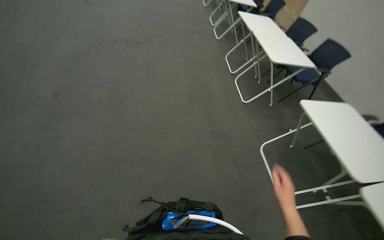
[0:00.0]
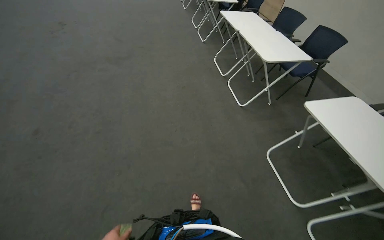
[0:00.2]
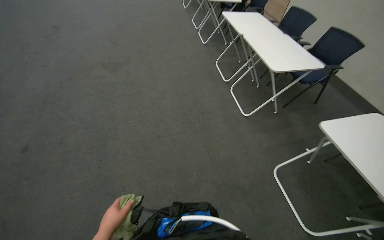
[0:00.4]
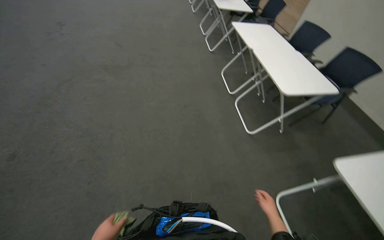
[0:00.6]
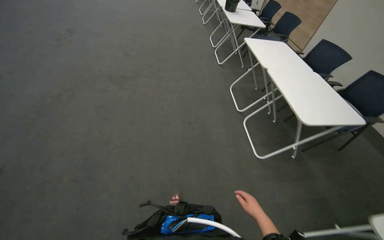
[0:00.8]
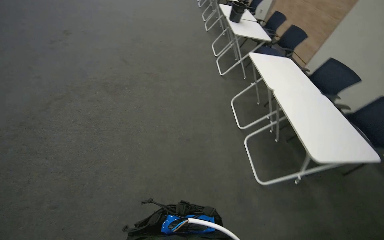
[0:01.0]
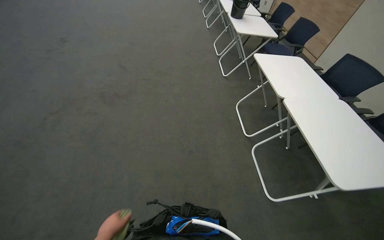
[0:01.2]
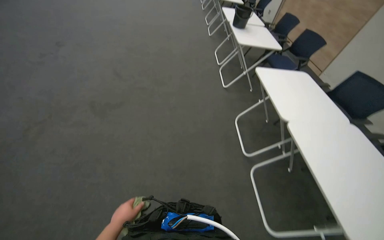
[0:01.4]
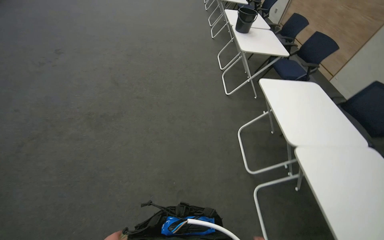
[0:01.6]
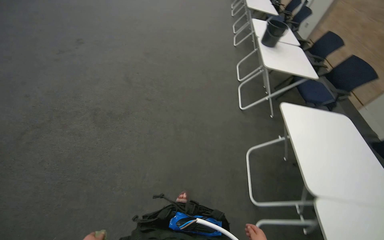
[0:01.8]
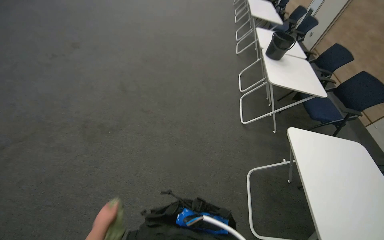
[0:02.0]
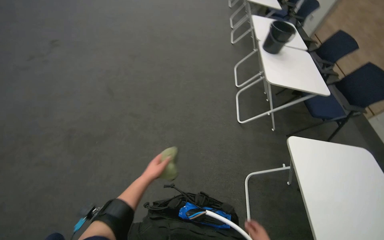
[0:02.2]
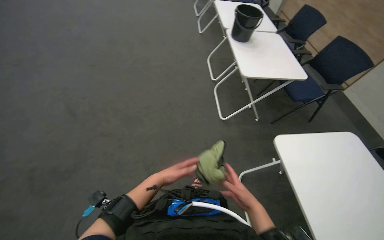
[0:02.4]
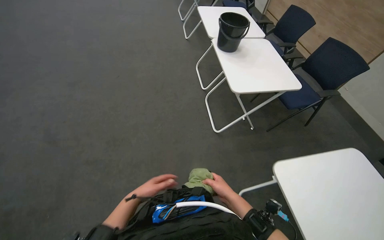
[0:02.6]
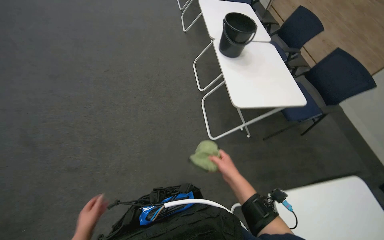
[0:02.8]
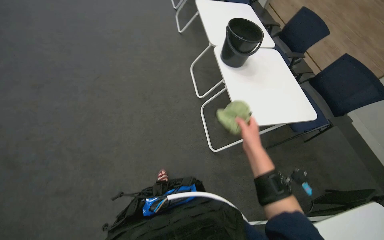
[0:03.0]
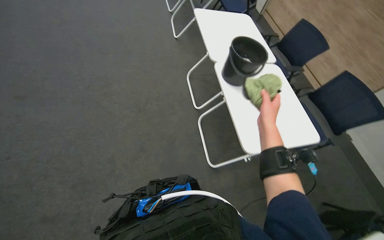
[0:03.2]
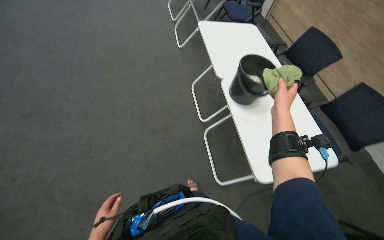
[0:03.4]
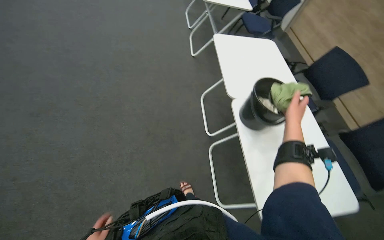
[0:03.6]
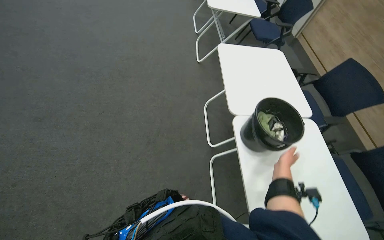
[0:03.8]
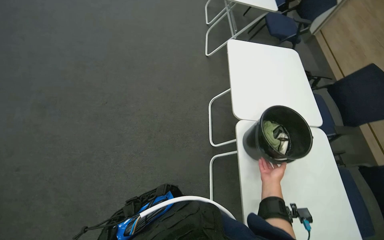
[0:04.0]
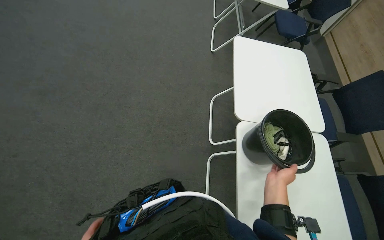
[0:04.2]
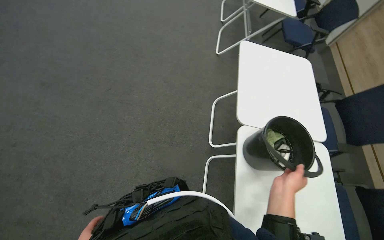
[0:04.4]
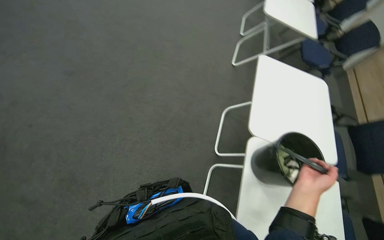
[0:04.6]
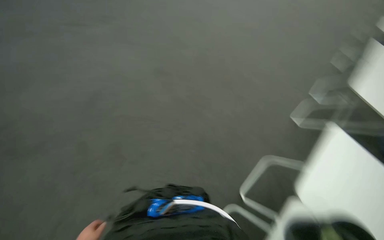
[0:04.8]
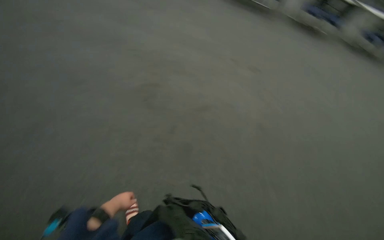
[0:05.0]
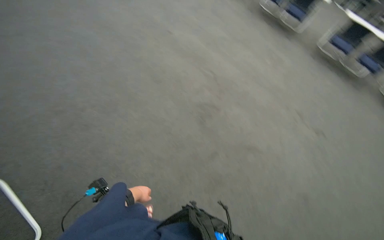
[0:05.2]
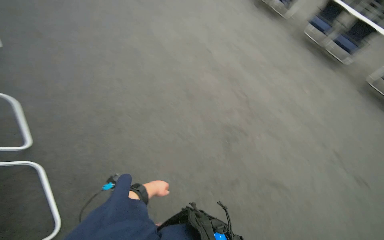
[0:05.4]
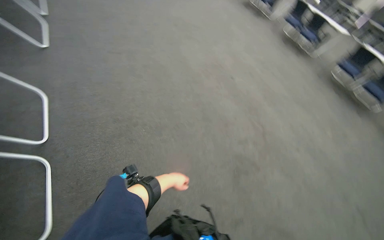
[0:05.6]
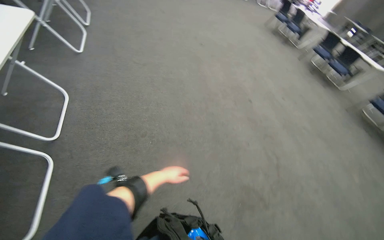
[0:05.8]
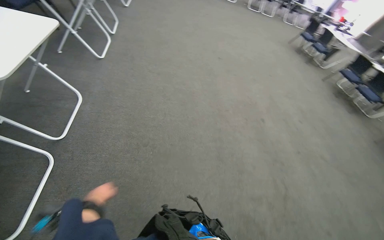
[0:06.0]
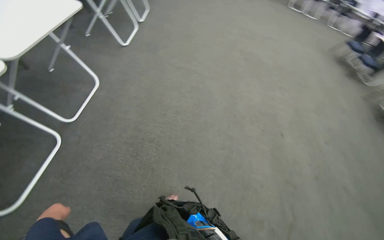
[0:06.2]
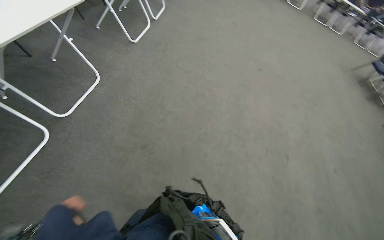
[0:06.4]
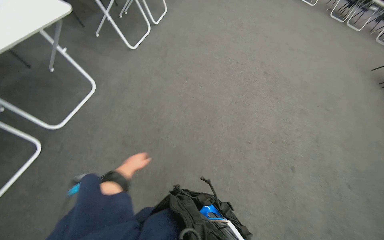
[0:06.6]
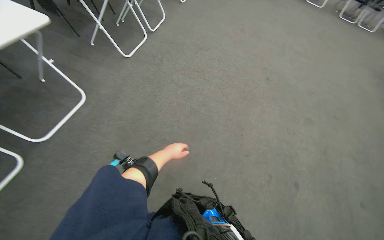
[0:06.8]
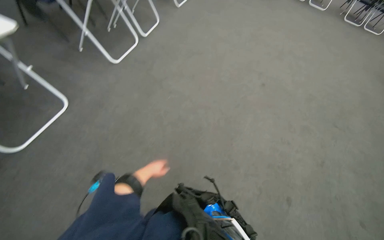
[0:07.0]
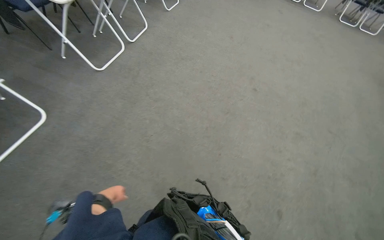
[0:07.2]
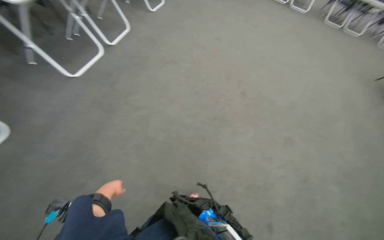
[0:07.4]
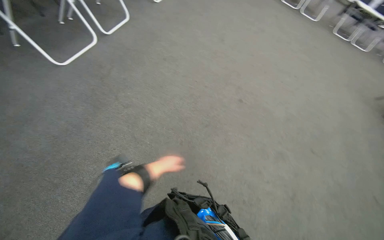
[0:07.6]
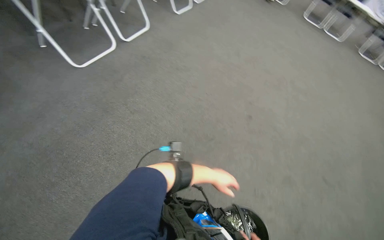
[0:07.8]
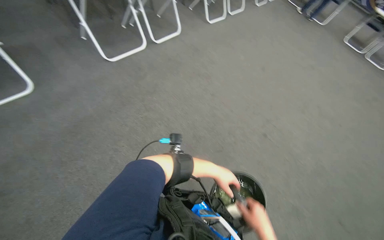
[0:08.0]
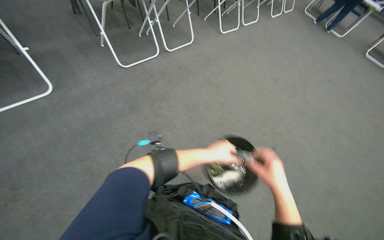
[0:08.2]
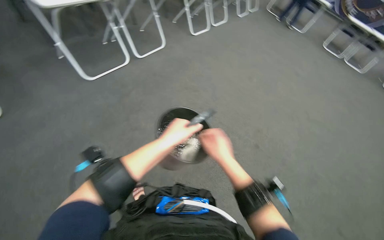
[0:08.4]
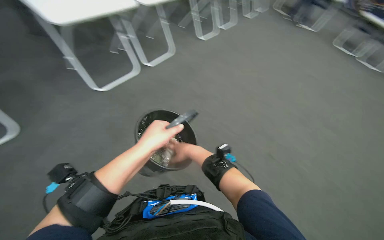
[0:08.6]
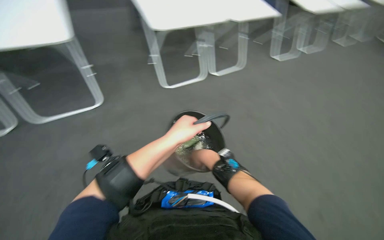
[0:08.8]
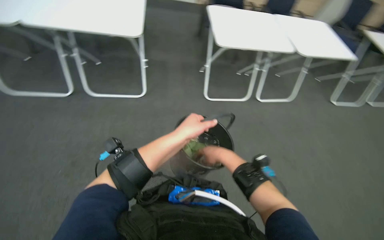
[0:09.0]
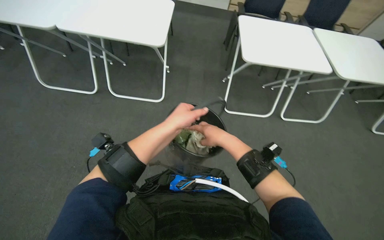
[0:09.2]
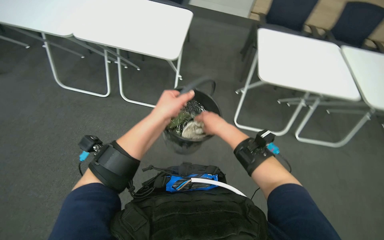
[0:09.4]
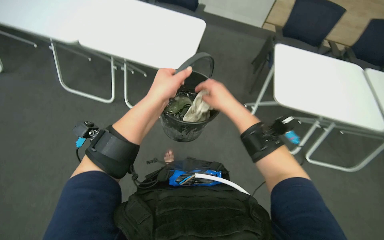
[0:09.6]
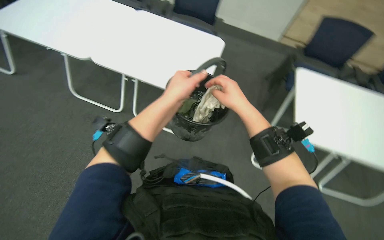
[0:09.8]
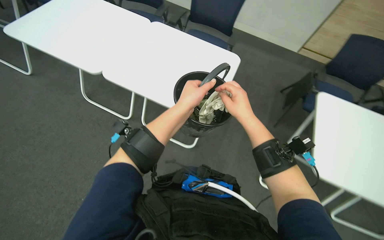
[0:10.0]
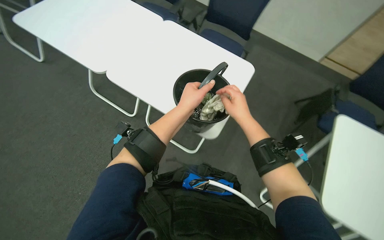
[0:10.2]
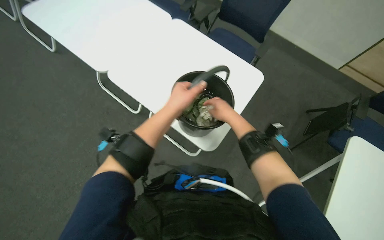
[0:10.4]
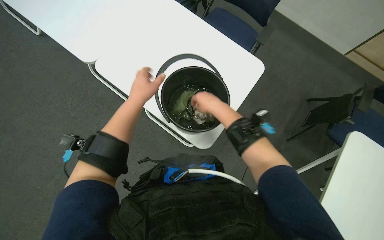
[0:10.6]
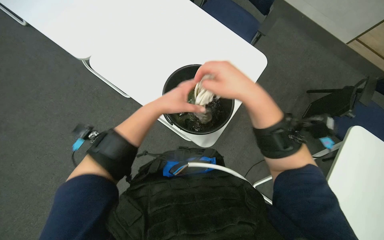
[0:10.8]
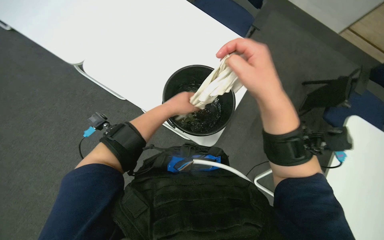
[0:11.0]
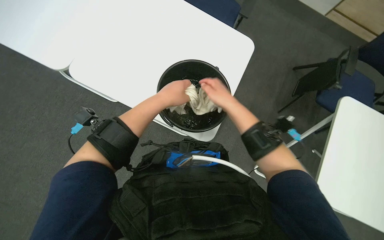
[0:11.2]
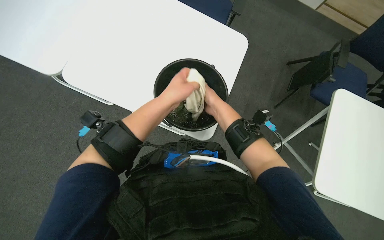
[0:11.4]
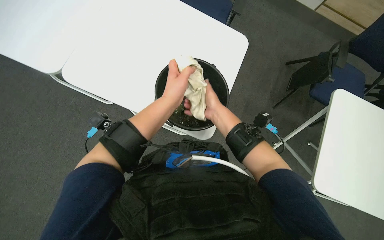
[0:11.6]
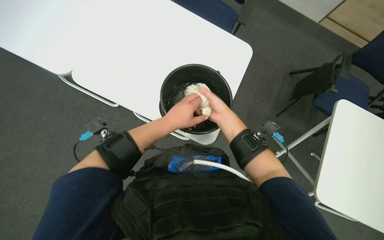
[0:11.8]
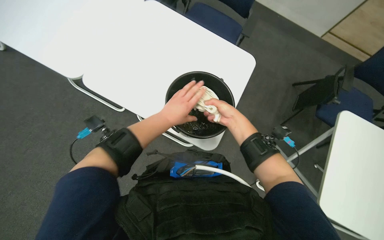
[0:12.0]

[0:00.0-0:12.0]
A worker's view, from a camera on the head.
Job: wiping surfaces.
The whole recording: Wiping conference room tables. The worker wipes conference room tables with a cloth, periodically soaking and wringing cloths in a bucket.
0:00.0 to 0:01.6: The wearer moves roughly 1.5 m.
0:01.6 to 0:03.0: The wearer moves about 1 m.
0:03.0 to 0:04.4: The camera is carried about 40 cm.
0:04.4 to 0:06.0: The camera travels about 40 cm. The head rotates approximately 145 degrees to the left. The view tips upward by roughly 55 degrees.
0:06.0 to 0:07.6: The camera travels some 1.5 m. The wearer looks approximately 25 degrees further to the left.
0:07.6 to 0:09.0: The head turns to the left by roughly 60 degrees. The view tips upward by some 15 degrees.
0:09.0 to 0:10.4: The wearer looks roughly 40 degrees further to the left. The right hand travels up the picture by about 35 cm. Meanwhile the left hand goes about 20 cm up the picture.
0:10.4 to 0:12.0: The right hand goes nearer to the camera and returns, roughly 15 cm each way.

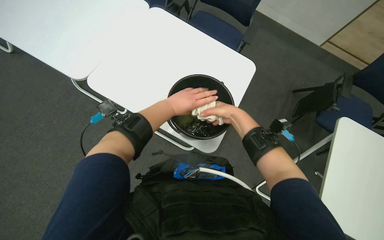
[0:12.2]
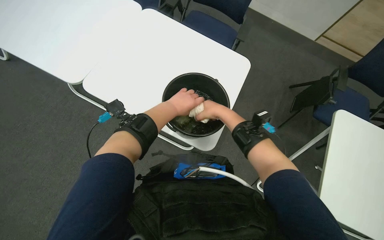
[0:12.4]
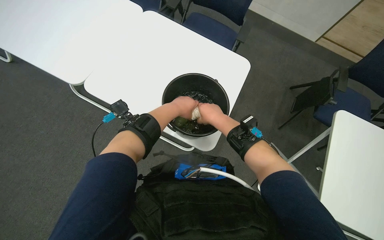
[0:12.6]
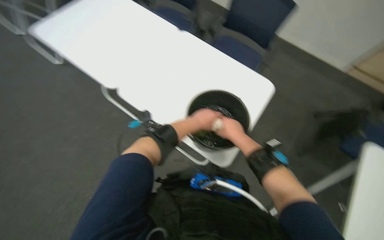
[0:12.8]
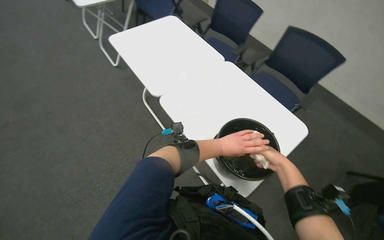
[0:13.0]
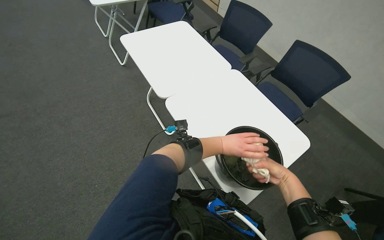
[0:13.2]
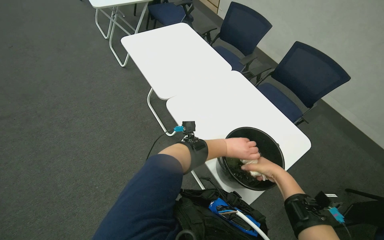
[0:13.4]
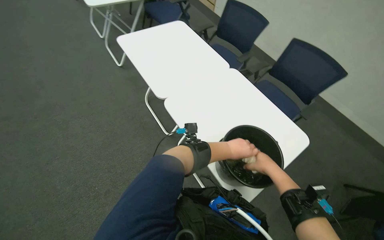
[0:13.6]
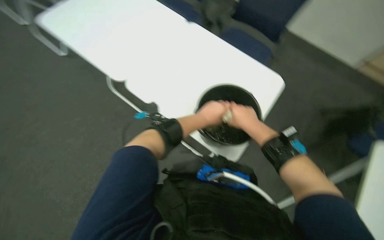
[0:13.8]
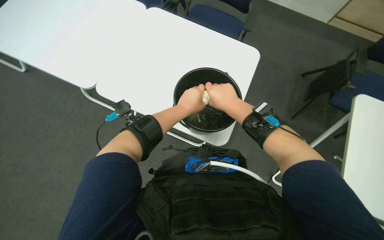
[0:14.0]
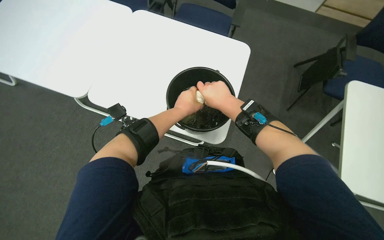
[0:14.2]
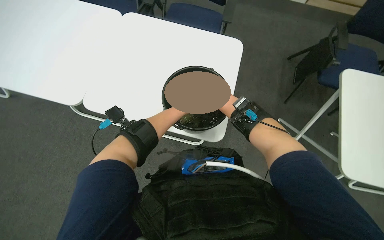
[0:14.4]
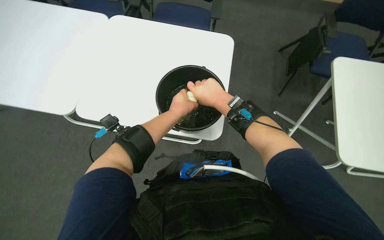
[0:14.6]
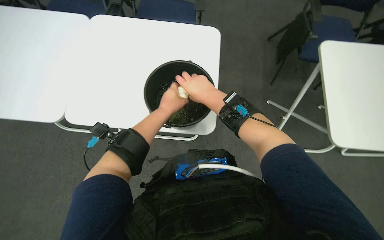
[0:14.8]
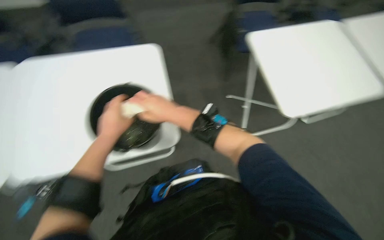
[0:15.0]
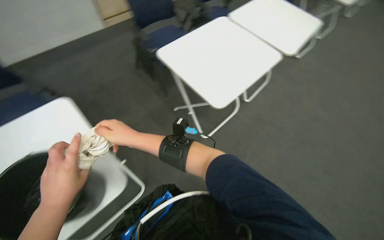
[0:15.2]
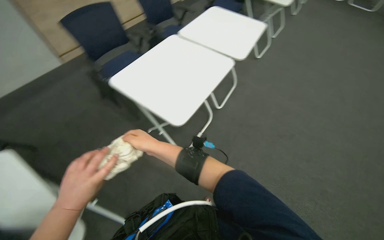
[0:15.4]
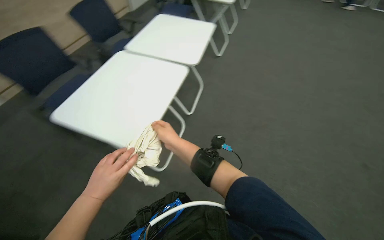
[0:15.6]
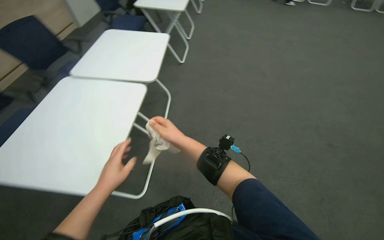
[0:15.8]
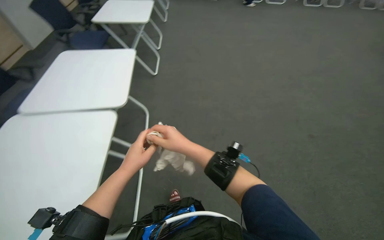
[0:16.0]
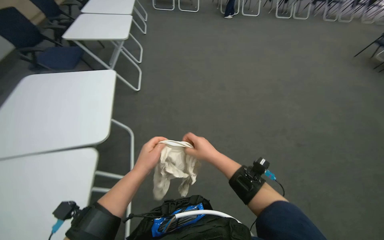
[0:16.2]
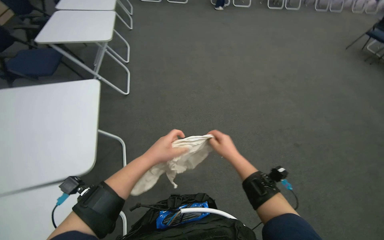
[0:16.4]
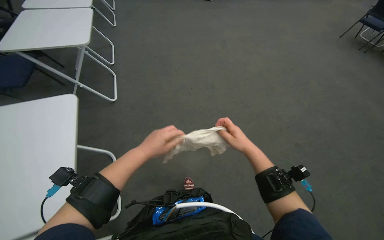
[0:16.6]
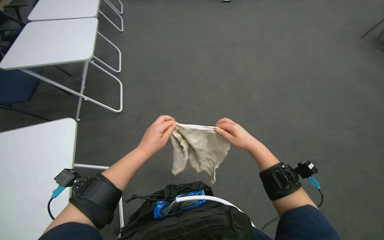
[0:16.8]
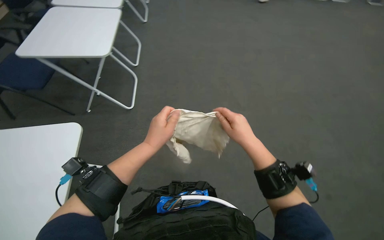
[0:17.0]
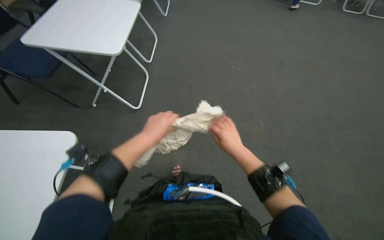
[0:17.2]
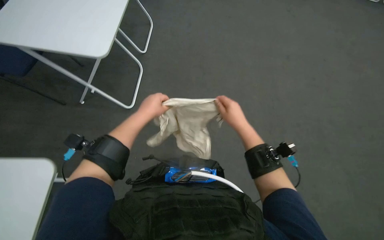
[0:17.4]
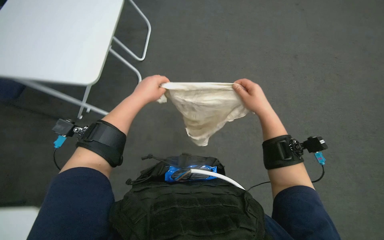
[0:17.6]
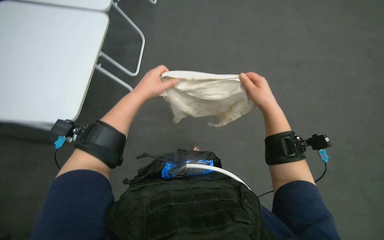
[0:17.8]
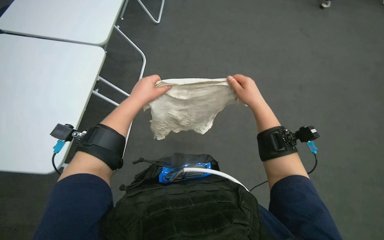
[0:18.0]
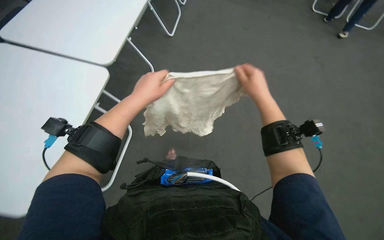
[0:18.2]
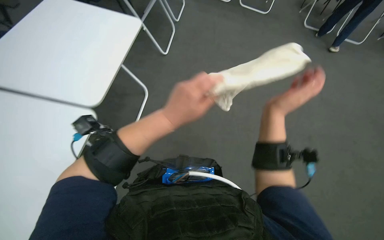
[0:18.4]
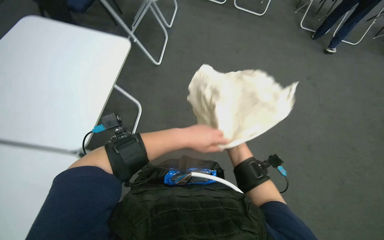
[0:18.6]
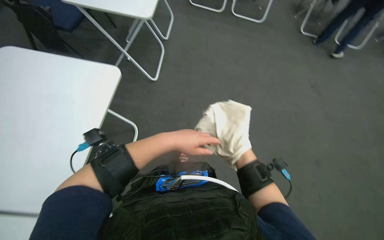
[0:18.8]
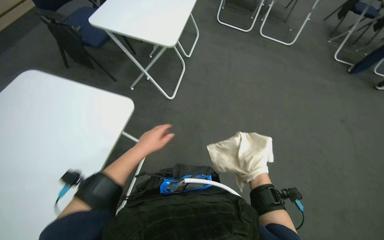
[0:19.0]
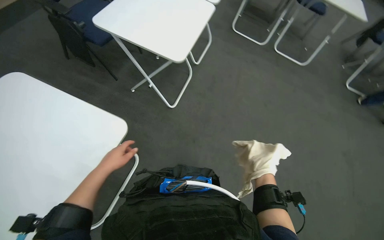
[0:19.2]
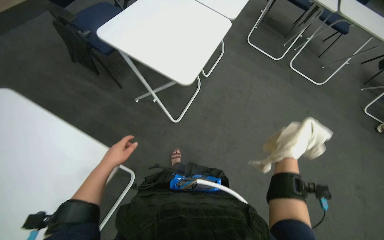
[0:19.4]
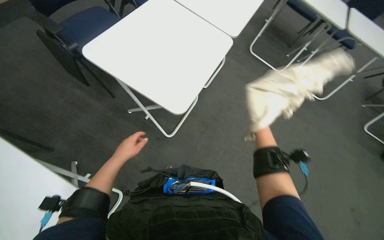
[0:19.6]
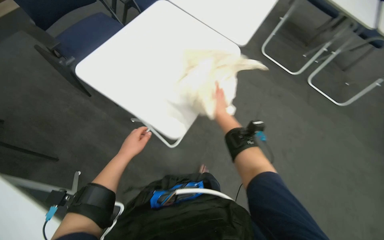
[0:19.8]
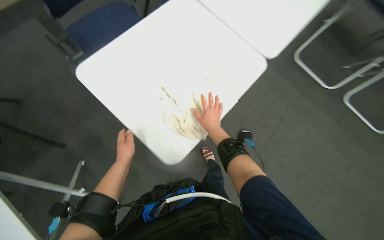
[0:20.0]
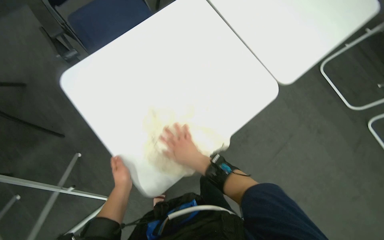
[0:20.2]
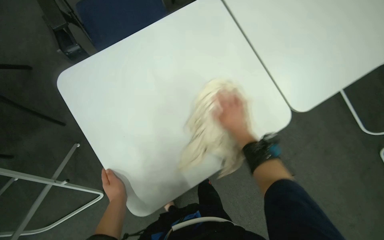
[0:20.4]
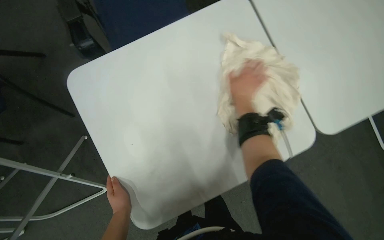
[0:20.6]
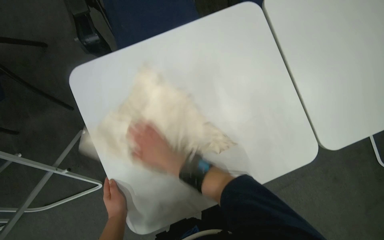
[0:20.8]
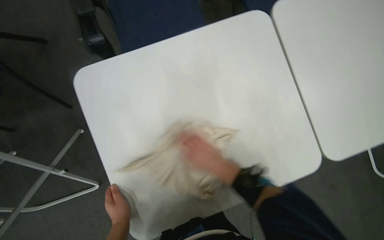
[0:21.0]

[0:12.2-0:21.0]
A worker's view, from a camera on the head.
Job: wiping surfaces.
The whole recording: Wiping conference room tables. The worker wipes conference room tables with a cloth, periodically soaking and wringing cloths in a bucket.
0:12.2 to 0:13.6: The wearer's head swings approximately 25 degrees to the left. The camera pitches upward, by some 15 degrees.
0:13.6 to 0:15.2: The head turns to the right by some 95 degrees.
0:15.2 to 0:16.6: The wearer moves roughly 70 cm. The wearer looks roughly 65 degrees further to the right.
0:16.6 to 0:18.0: The head rotates about 15 degrees to the left. The right hand shifts some 10 cm up the picture.
0:18.0 to 0:19.6: The wearer moves approximately 50 cm.
0:19.6 to 0:21.0: The wearer's head swings approximately 40 degrees to the left. The wearer looks approximately 15 degrees further downward.
